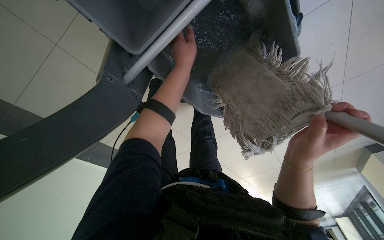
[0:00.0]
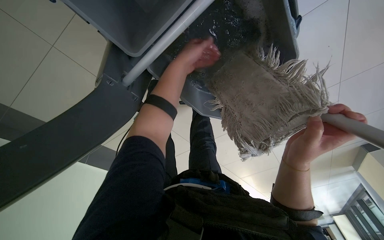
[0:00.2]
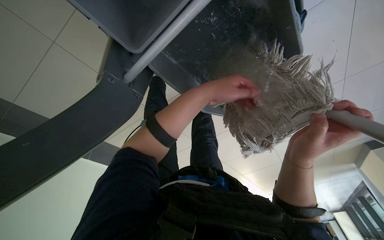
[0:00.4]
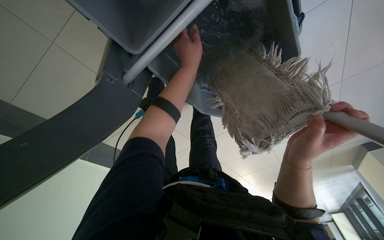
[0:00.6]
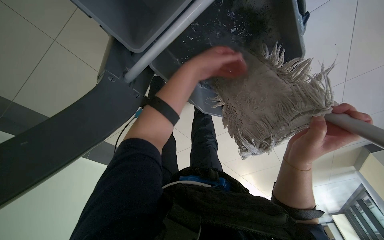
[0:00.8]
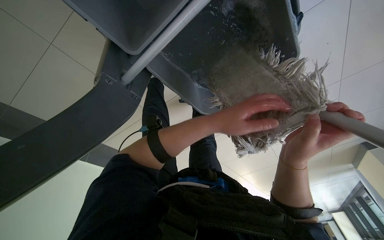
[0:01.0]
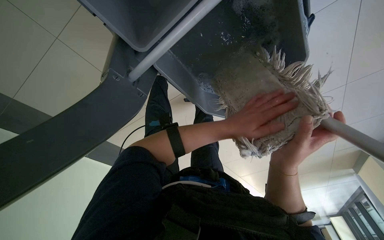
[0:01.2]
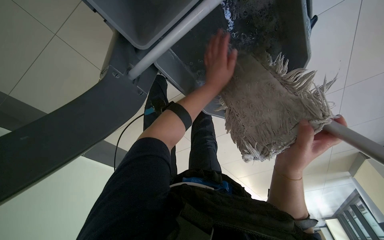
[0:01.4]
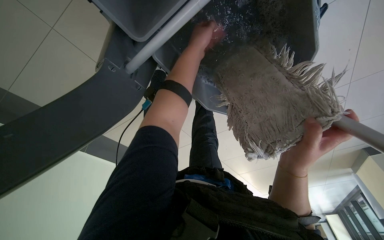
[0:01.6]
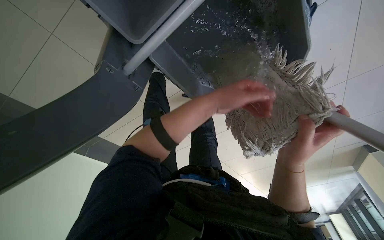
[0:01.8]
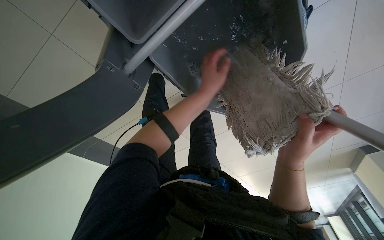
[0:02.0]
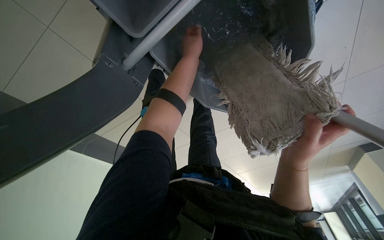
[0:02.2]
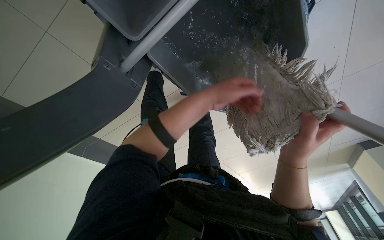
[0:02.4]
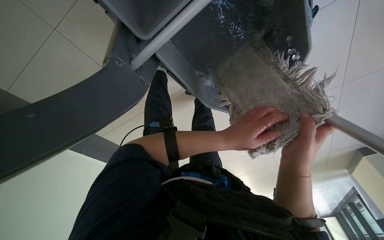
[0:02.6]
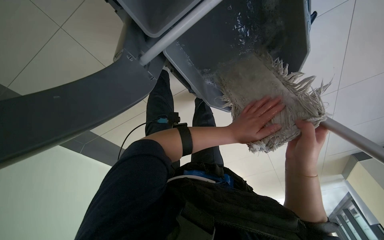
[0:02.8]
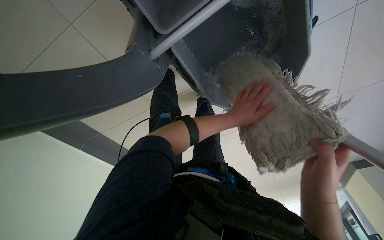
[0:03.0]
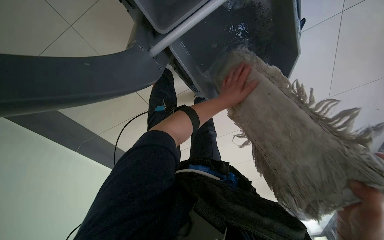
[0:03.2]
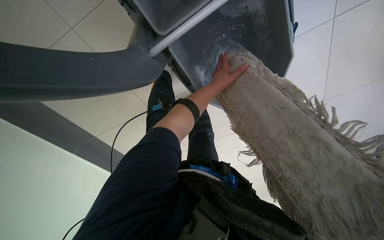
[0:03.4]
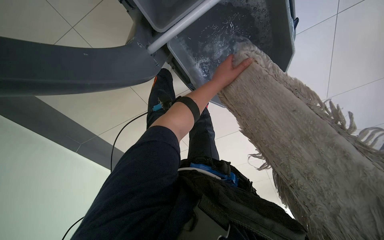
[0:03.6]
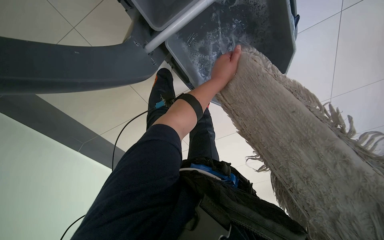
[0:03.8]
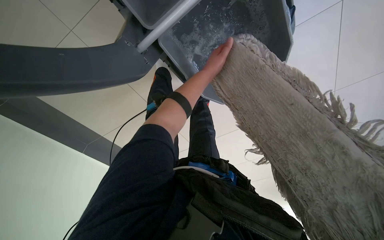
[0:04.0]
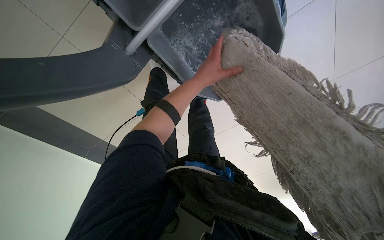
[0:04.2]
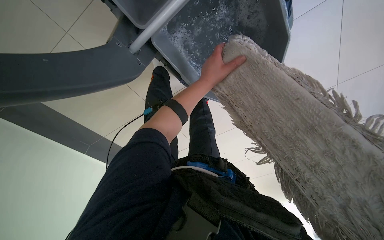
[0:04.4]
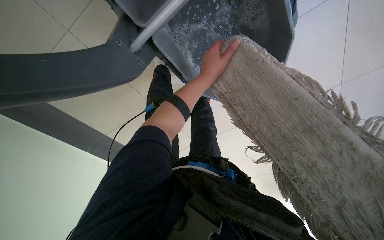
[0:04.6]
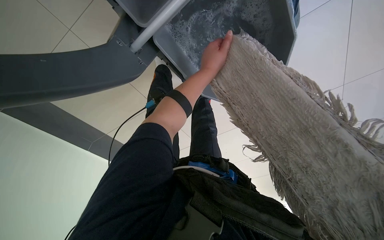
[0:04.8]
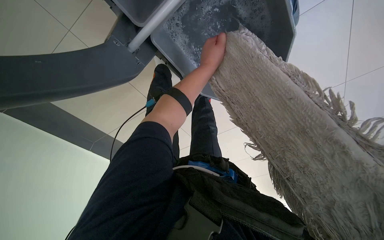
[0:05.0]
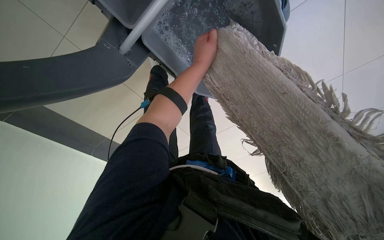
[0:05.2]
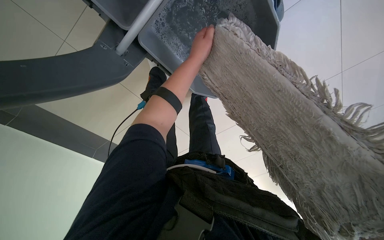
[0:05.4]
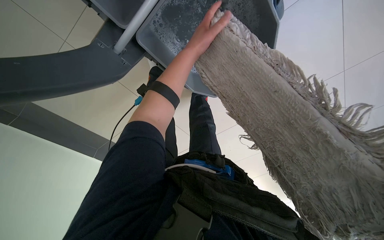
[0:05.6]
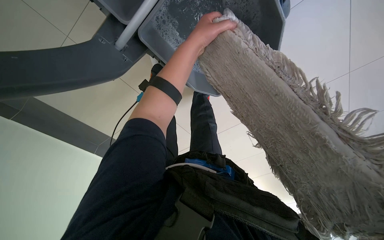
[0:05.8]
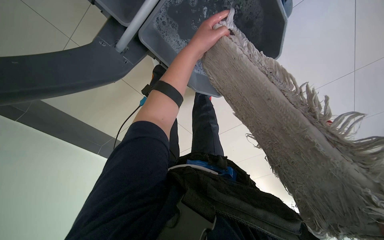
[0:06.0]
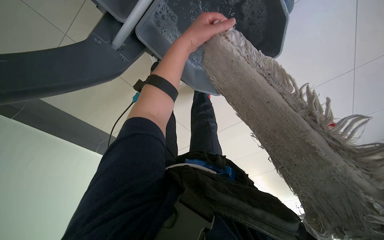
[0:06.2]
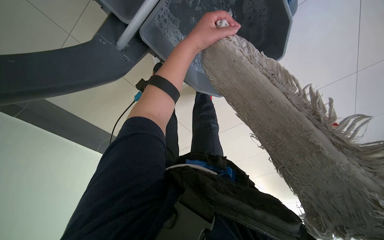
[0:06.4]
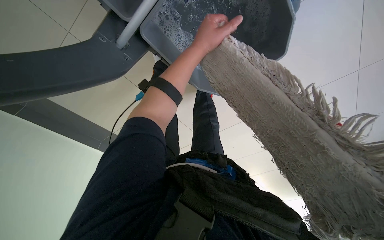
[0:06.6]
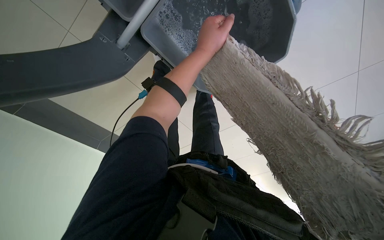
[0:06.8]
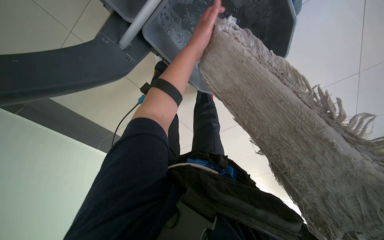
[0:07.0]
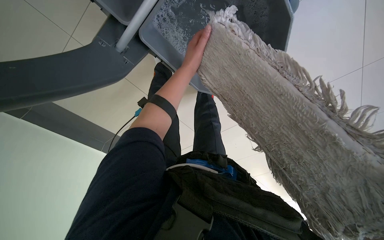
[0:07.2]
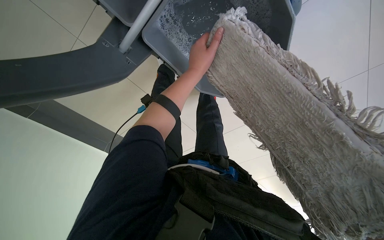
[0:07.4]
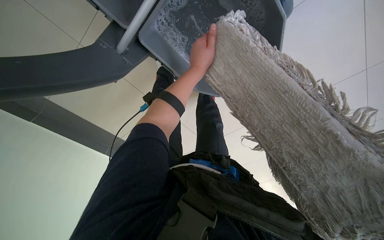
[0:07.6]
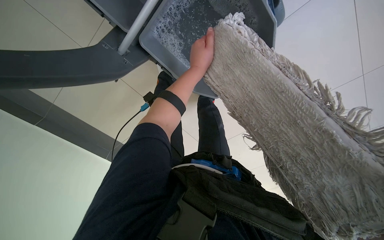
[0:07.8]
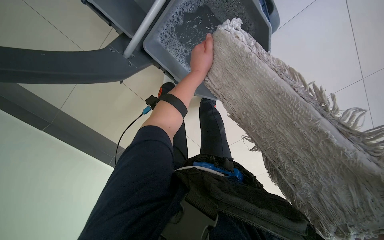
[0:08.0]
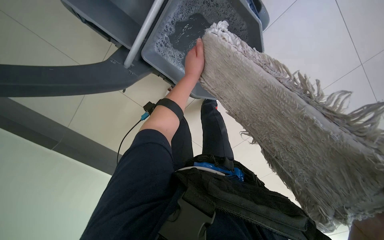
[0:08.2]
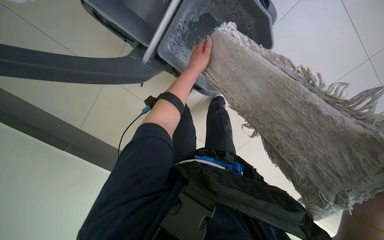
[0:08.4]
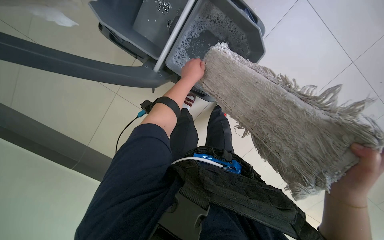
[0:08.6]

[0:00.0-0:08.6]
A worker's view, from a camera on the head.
Job: preparing cleaning supplies.
The whole recording: Cleaning and wringing mop head. The worker dips the mop into the bucket and wrings out the mop head.
0:00.0 to 0:01.4: The left hand moves up and down the picture over approximately 20 cm, changing direction 3 times.
0:01.4 to 0:02.8: The left hand goes up and down the picture, some 25 cm each way, reversing 3 times.
0:02.8 to 0:04.4: The camera pitches downward, by approximately 10 degrees. The left hand is displaced up the picture and to the left by some 25 cm.
0:05.8 to 0:07.2: The left hand heads farther from the camera, covering about 10 cm.
0:07.2 to 0:08.6: The left hand heads down the picture, covering roughly 10 cm.

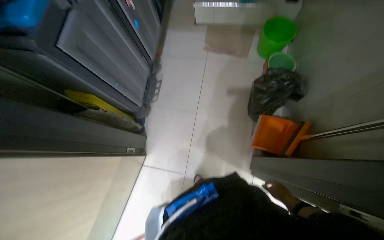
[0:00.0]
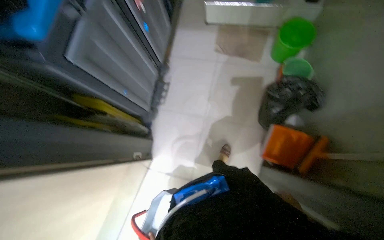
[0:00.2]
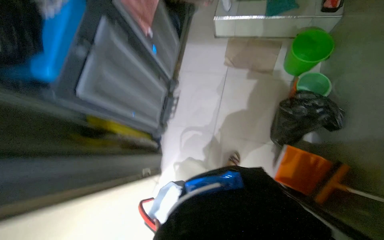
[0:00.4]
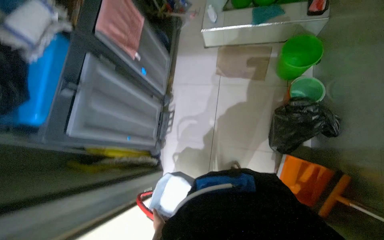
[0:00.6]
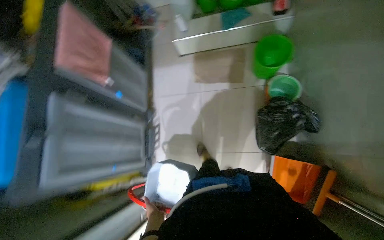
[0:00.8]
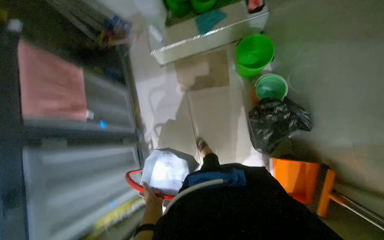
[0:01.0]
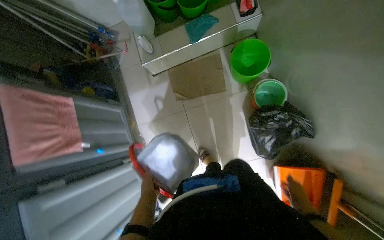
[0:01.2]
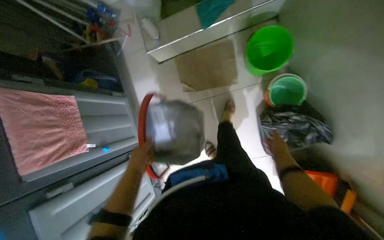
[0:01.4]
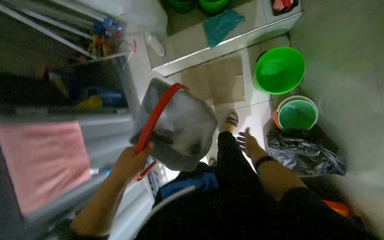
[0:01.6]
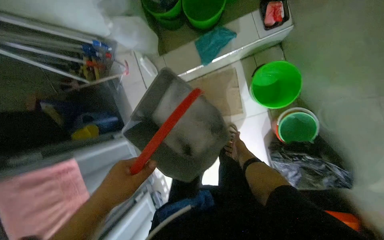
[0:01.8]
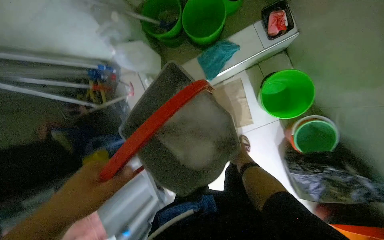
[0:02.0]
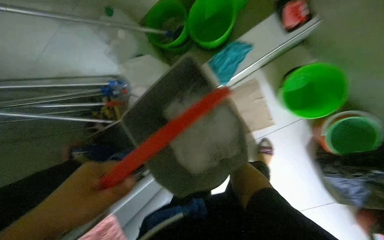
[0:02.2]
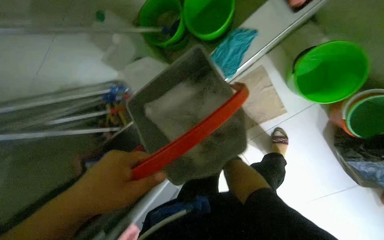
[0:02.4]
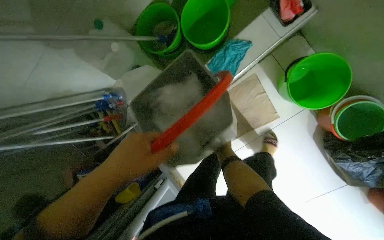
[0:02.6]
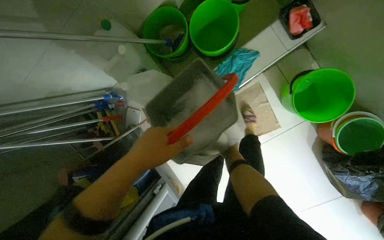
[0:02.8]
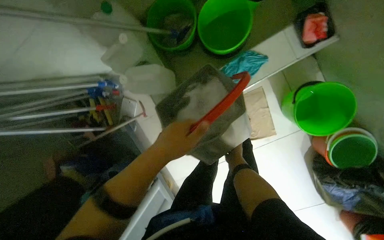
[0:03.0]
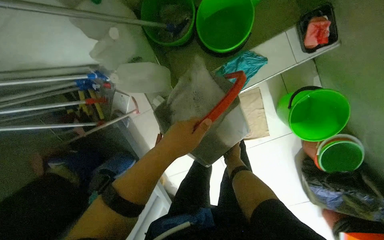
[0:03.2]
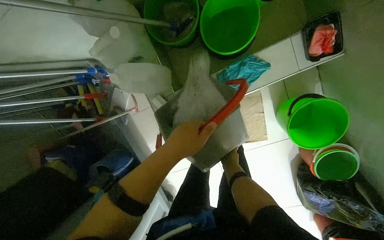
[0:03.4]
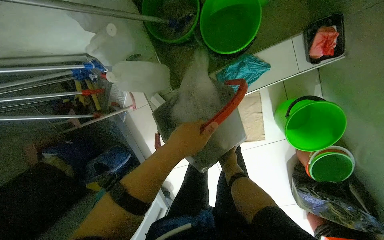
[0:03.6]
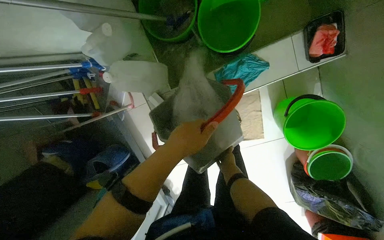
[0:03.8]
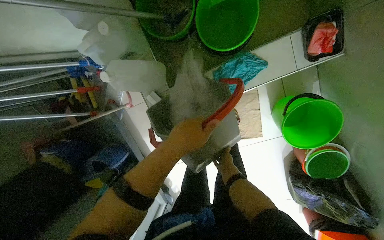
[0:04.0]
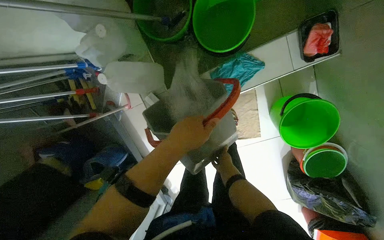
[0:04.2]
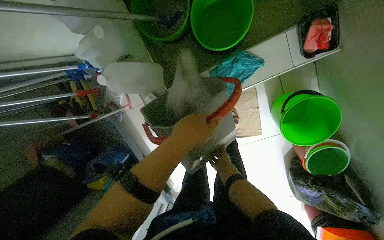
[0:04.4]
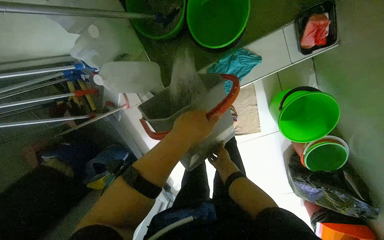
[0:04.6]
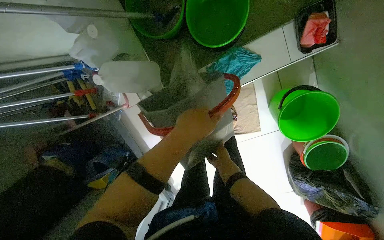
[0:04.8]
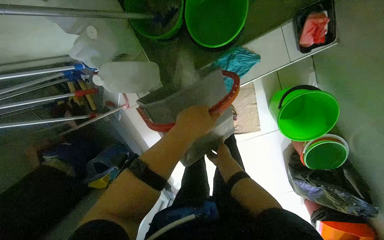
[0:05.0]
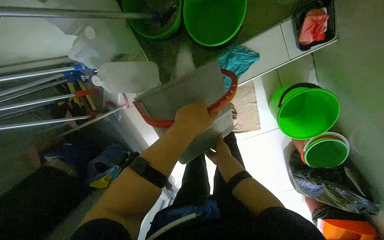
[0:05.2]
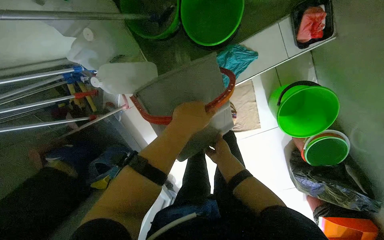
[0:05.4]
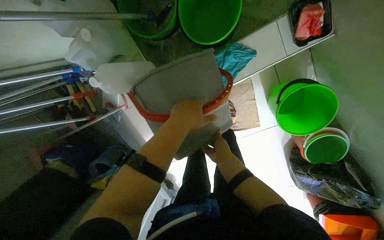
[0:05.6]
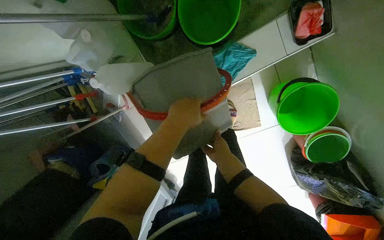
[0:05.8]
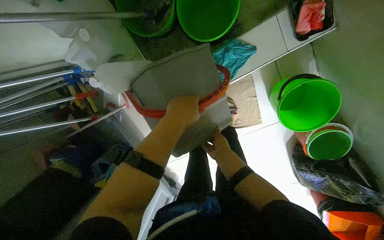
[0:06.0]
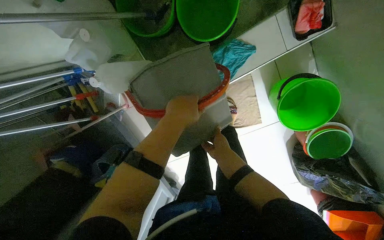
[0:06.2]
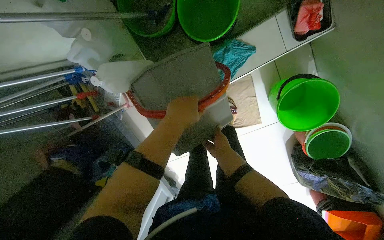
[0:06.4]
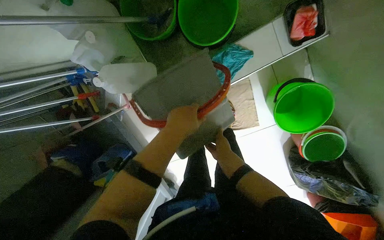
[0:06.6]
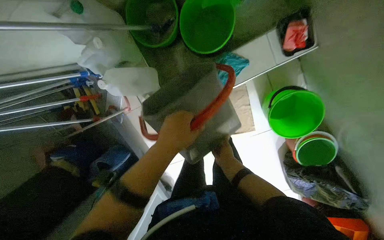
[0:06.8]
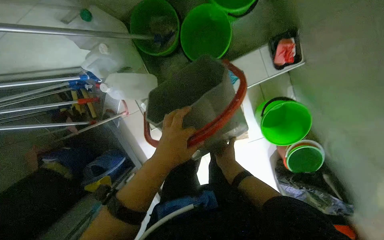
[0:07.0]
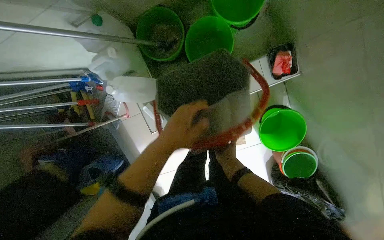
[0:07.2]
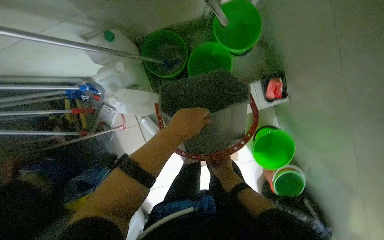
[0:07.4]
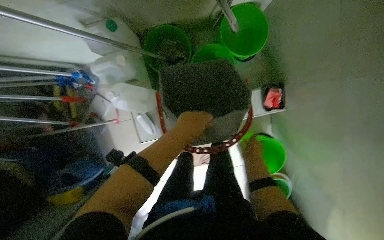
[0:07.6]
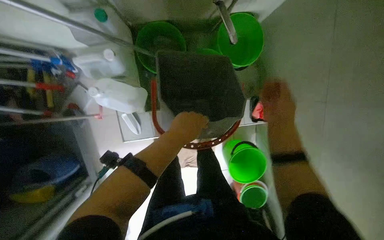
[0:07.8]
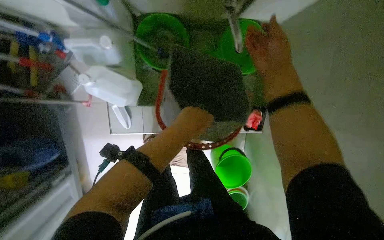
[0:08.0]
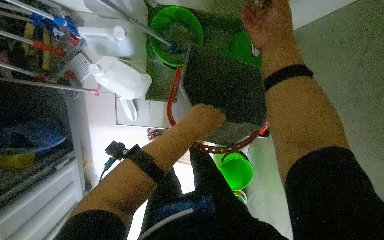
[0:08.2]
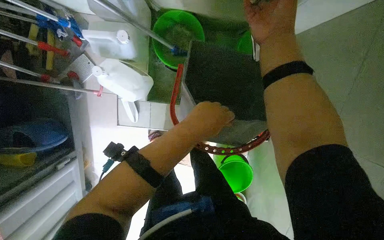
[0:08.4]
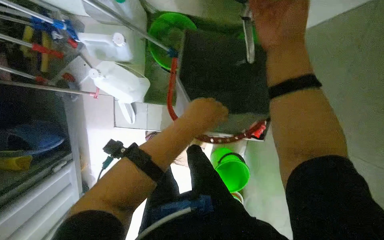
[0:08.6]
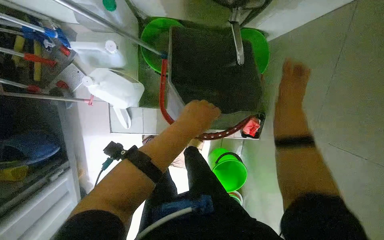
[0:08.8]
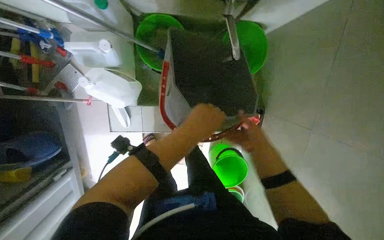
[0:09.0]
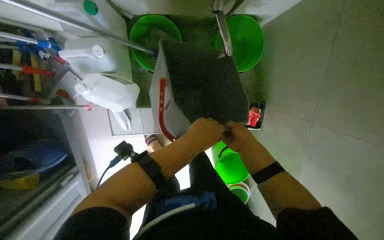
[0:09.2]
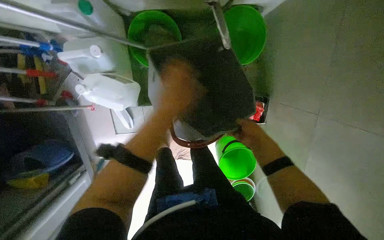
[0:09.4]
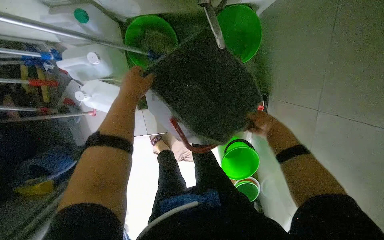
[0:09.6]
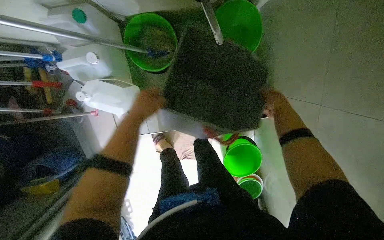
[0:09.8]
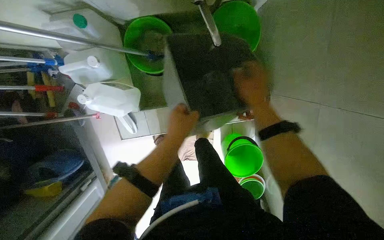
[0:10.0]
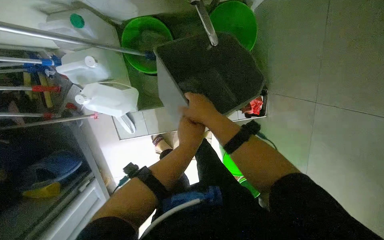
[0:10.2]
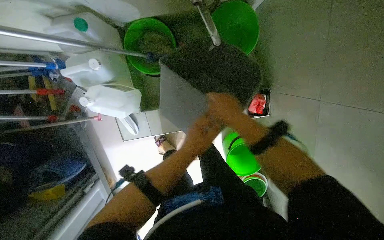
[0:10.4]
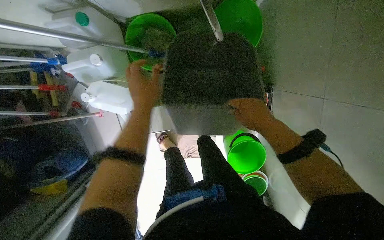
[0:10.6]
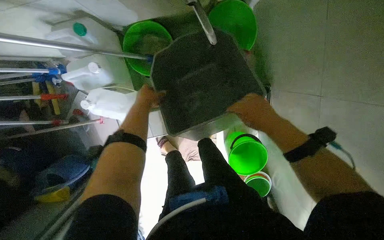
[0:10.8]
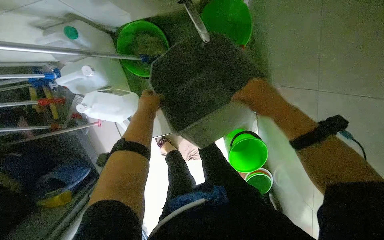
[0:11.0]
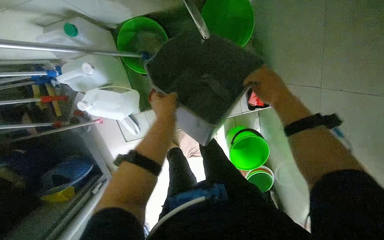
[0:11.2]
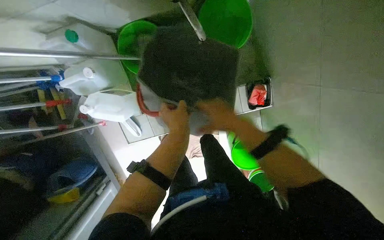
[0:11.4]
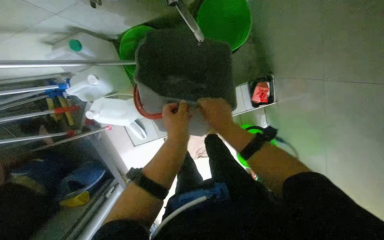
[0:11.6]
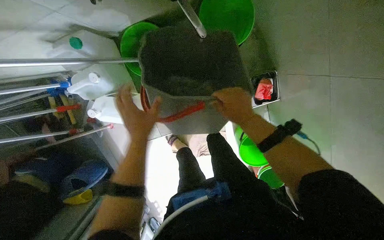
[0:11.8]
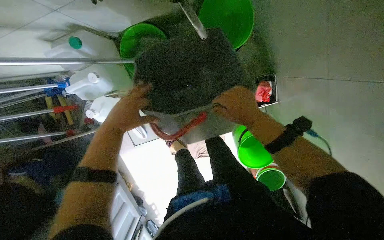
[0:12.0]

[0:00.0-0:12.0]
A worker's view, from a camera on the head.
Job: preparing cleaning supplies.
The whole recording: Emptying and rinsing cleaning bucket. The worker empties dirty water from the cleaning bucket and rinses it.
0:00.0 to 0:01.6: The camera is carried about 1 m. The camera pitches downward, by roughly 15 degrees.
0:01.6 to 0:03.0: The wearer moves roughly 50 cm.
0:04.4 to 0:06.0: The right hand shifts approximately 20 cm nearer to the camera.
0:06.0 to 0:07.6: The wearer looks about 15 degrees further upward. The right hand shifts approximately 10 cm to the right.
0:07.6 to 0:09.0: The right hand goes about 15 cm nearer to the camera, and moves roughly 40 cm up the picture and comes back.
0:09.0 to 0:10.4: The left hand travels farther from the camera by approximately 10 cm, and reaches about 15 cm to the left, then returns, while the right hand travels to the left by roughly 10 cm.
0:10.4 to 0:12.0: The right hand goes to the right and returns, about 15 cm each way. The left hand swings left and right, roughly 20 cm each way, with 2 reversals.
